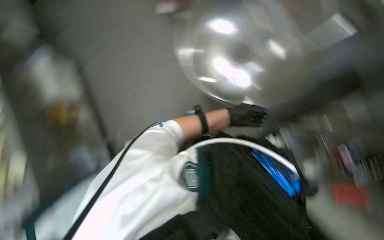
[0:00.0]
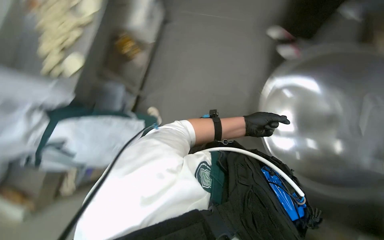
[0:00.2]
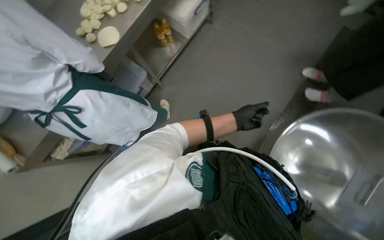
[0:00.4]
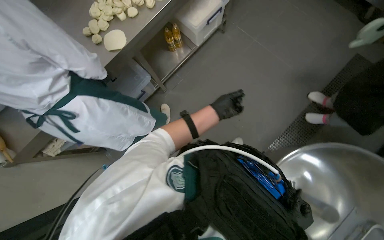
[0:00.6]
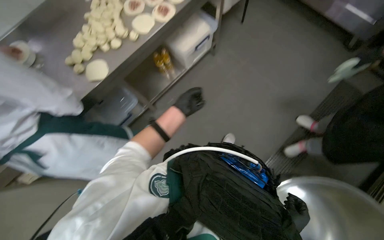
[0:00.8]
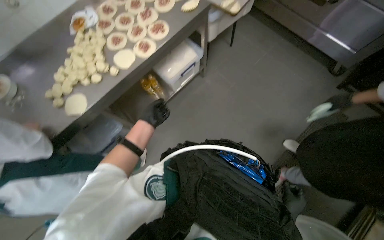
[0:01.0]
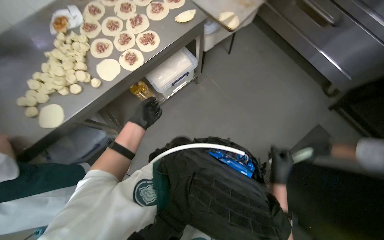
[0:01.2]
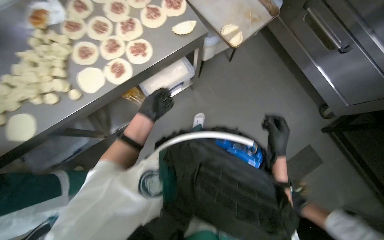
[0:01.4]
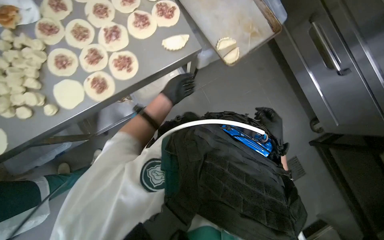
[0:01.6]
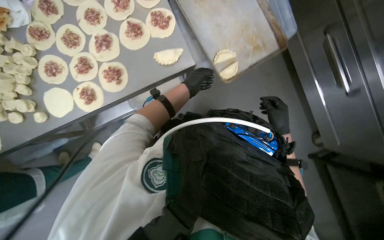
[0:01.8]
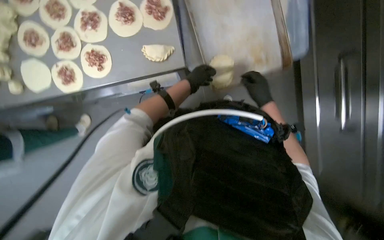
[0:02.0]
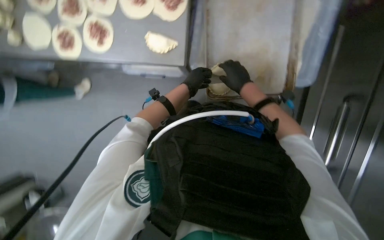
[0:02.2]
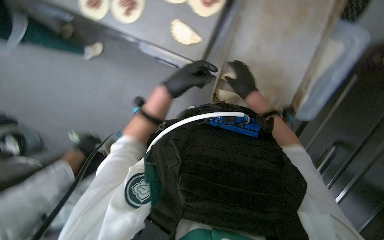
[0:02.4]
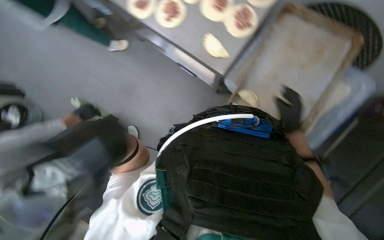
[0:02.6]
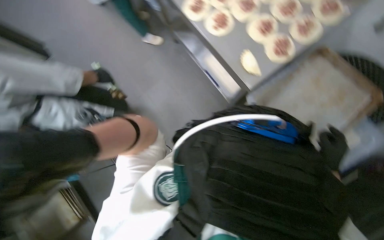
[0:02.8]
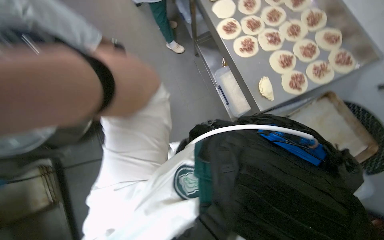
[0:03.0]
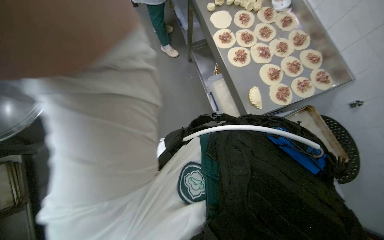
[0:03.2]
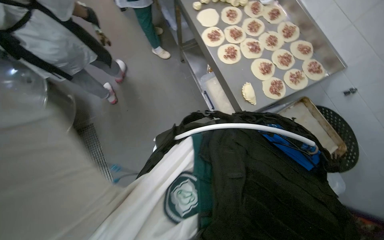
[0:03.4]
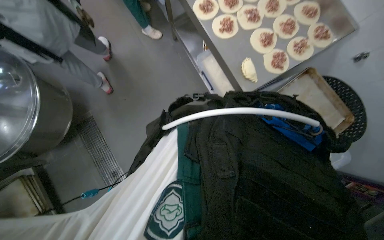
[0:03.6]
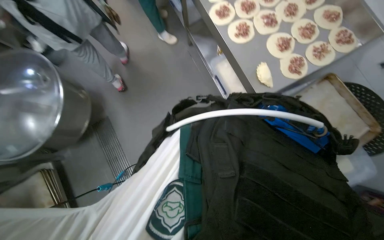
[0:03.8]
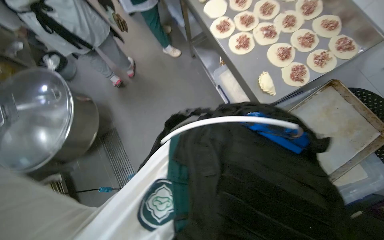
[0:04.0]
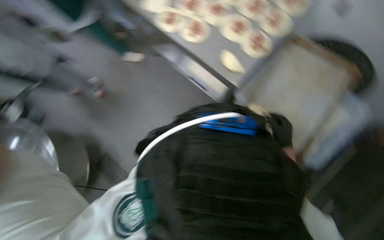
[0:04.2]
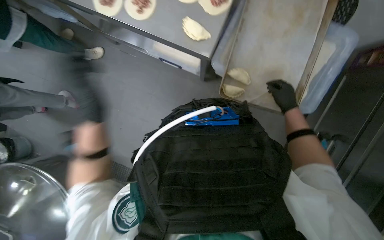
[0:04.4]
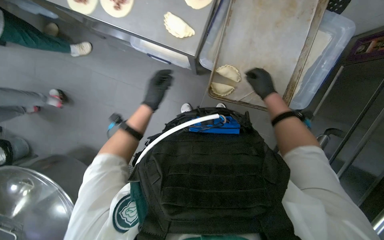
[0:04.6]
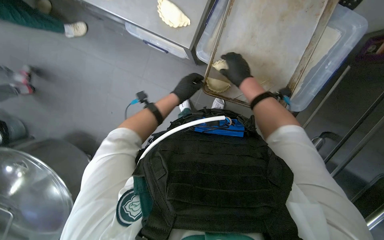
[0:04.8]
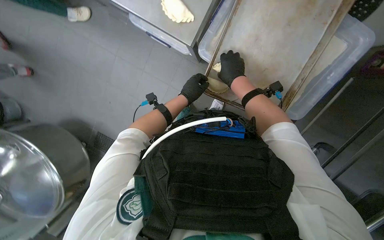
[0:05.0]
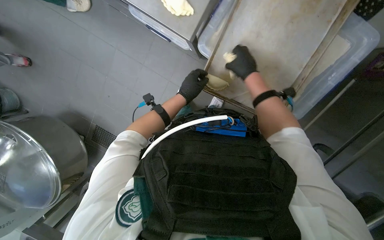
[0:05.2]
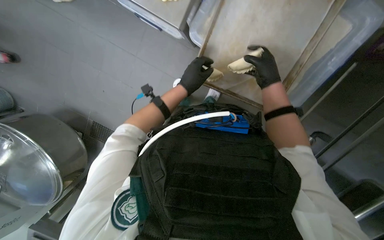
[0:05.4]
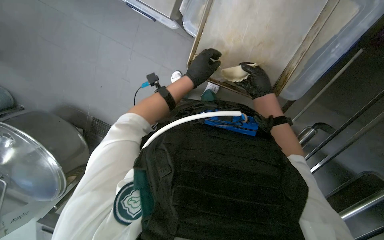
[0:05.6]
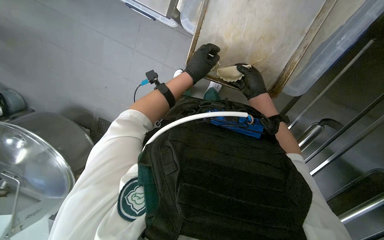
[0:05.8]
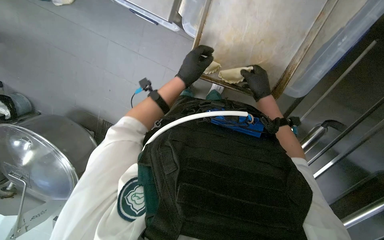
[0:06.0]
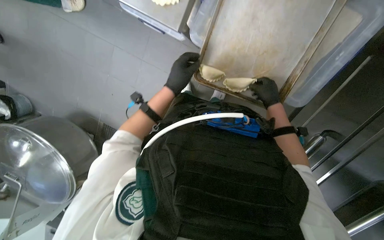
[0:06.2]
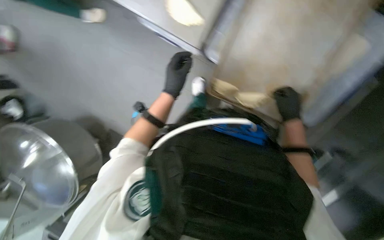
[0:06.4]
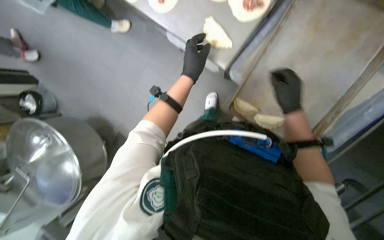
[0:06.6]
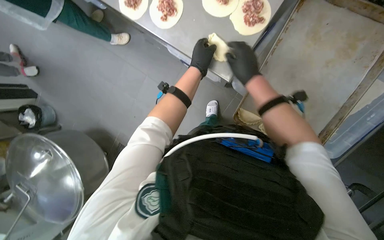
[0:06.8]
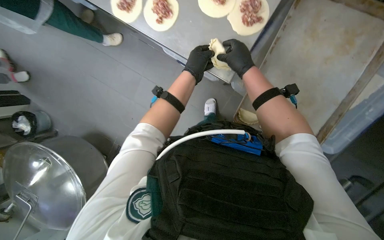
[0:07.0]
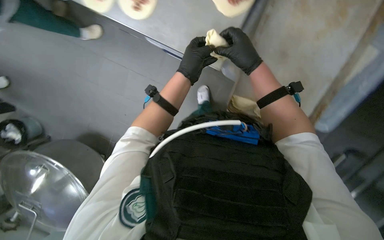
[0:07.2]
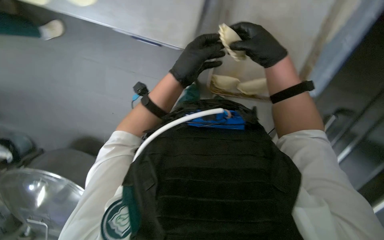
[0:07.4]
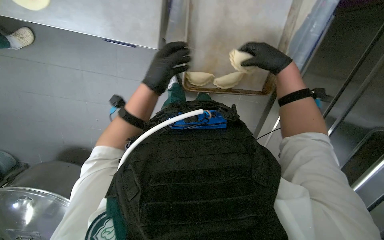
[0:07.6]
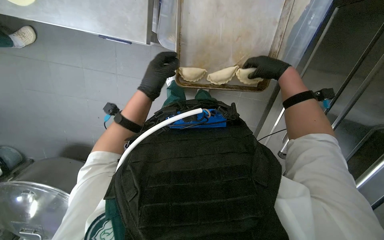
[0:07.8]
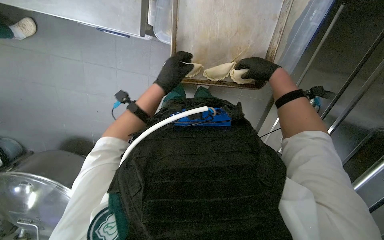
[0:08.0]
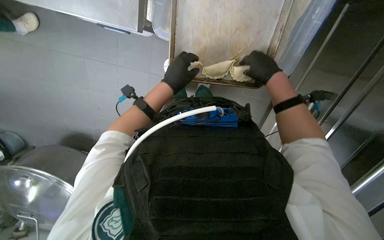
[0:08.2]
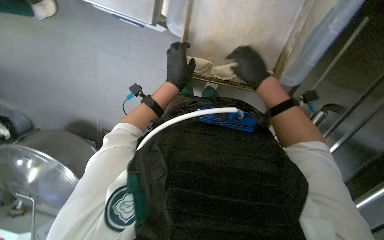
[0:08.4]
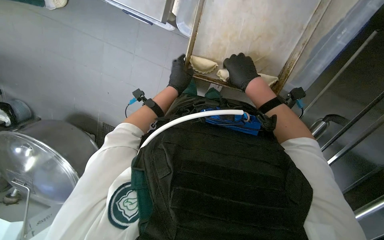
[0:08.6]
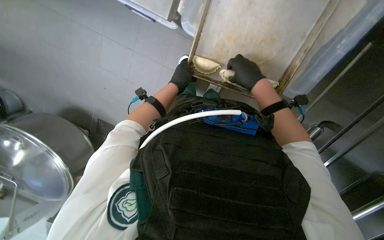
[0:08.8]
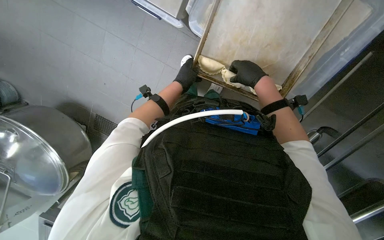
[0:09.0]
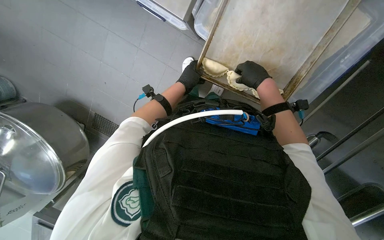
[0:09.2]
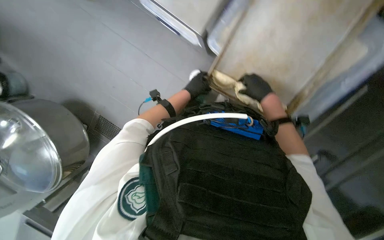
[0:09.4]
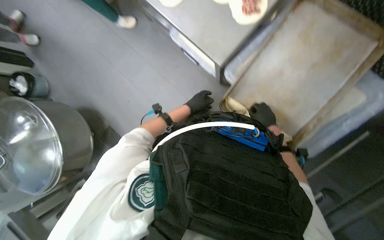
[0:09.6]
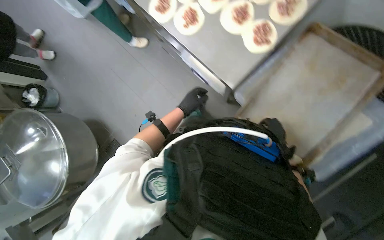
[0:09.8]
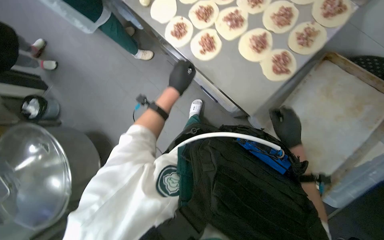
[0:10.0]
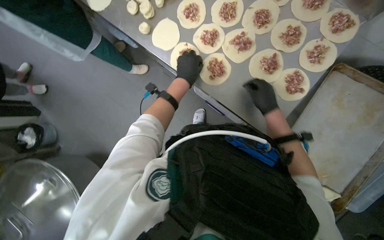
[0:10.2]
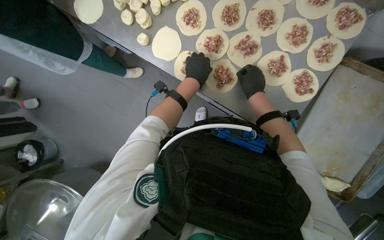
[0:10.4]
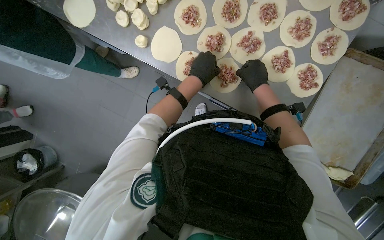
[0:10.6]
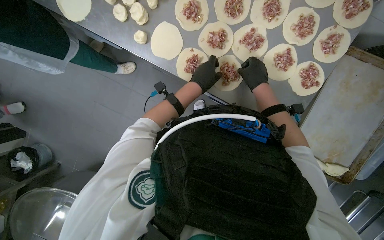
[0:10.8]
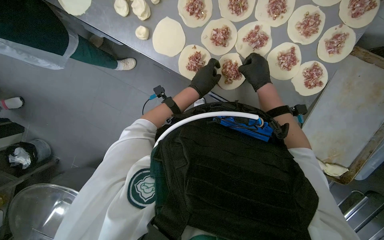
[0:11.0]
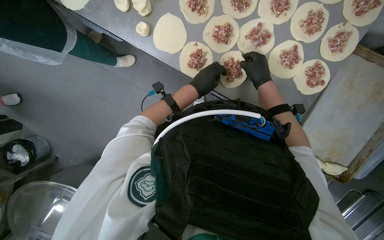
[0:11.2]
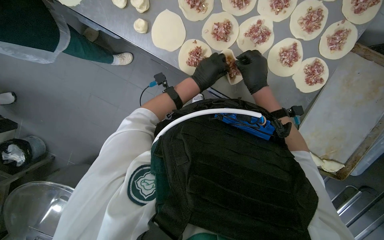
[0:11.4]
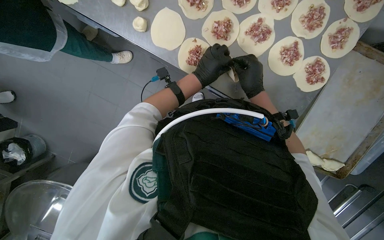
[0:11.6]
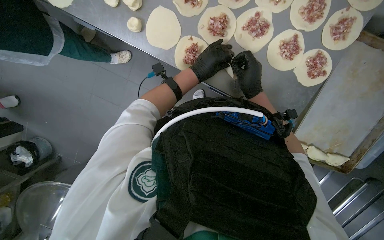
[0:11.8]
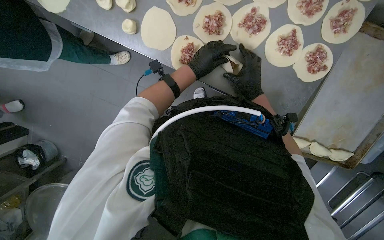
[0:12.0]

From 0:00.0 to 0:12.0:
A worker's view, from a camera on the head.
Job: preparing food.
The whole recording: Preparing meat-filled dough. The worker fills dough circles with meat and crimps the edges to form pastries, then places them on a baking tray.
From 0:00.0 to 0:01.6: The head travels some 1 m. The scene rotates clockwise by approximately 40 degrees.
From 0:01.6 to 0:03.0: The scene rotates clockwise by roughly 65 degrees.
From 0:03.0 to 0:04.4: Everything in view rotates roughly 40 degrees counterclockwise.
From 0:04.4 to 0:06.0: The view tilts some 15 degrees downward.
From 0:06.0 to 0:07.6: The right hand heads nearer to the camera, covering approximately 10 cm, and travels to the left and back again, some 15 cm each way.
From 0:07.6 to 0:09.0: The left hand travels farther from the camera by some 15 cm.
From 0:09.0 to 0:10.4: The head travels about 40 cm. The wearer looks some 15 degrees further upward.
From 0:10.4 to 0:12.0: The hands make small movements and keep their place.

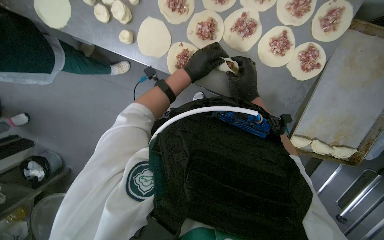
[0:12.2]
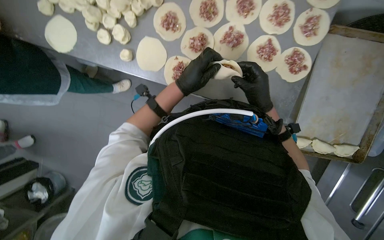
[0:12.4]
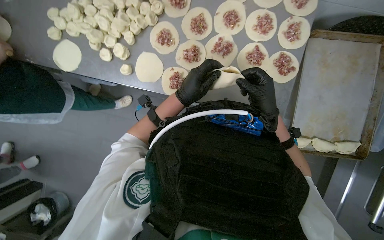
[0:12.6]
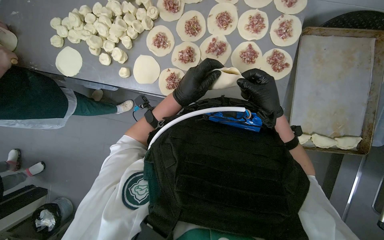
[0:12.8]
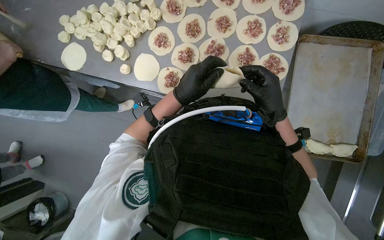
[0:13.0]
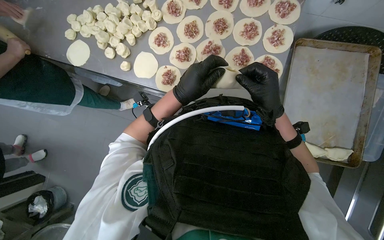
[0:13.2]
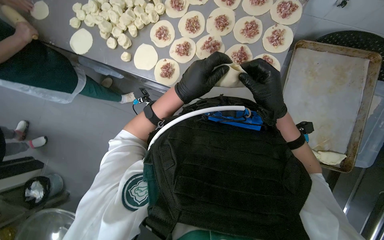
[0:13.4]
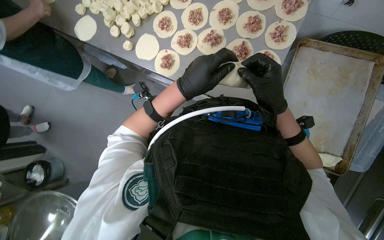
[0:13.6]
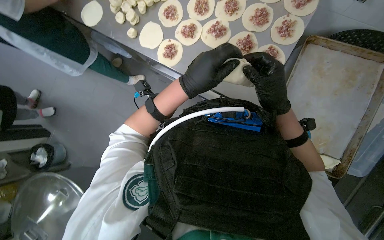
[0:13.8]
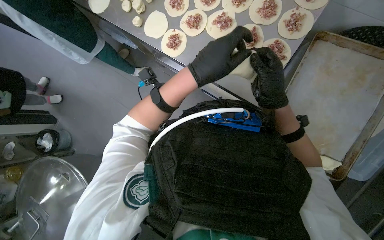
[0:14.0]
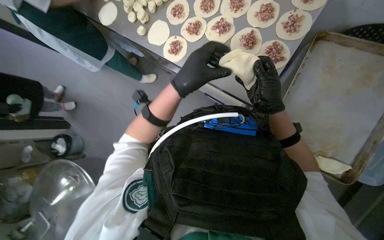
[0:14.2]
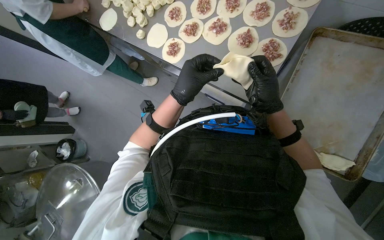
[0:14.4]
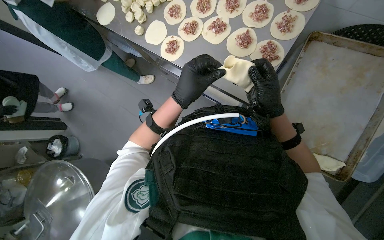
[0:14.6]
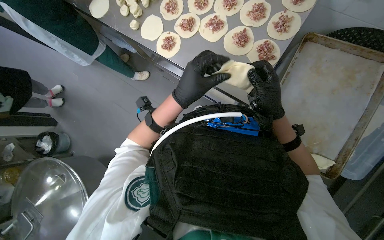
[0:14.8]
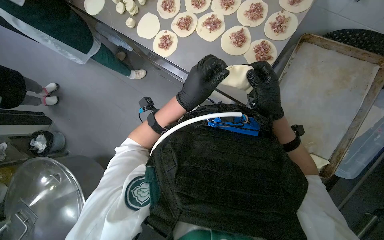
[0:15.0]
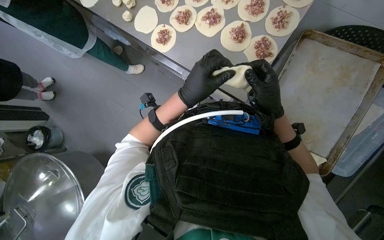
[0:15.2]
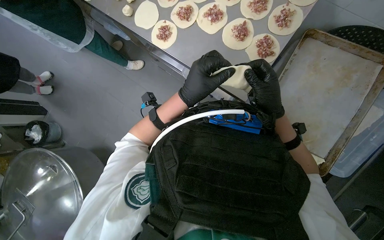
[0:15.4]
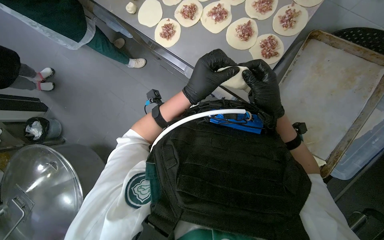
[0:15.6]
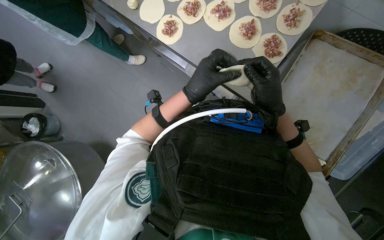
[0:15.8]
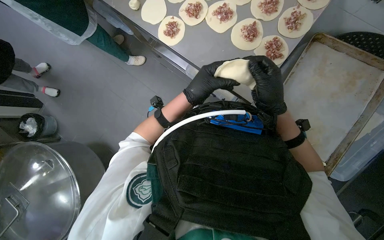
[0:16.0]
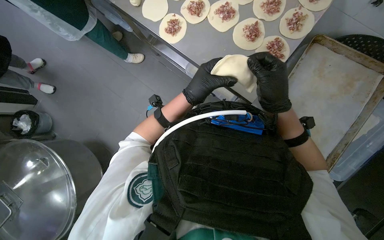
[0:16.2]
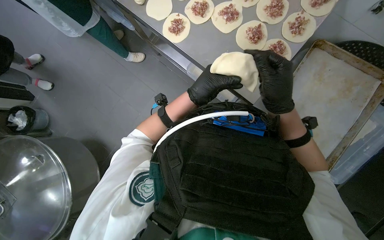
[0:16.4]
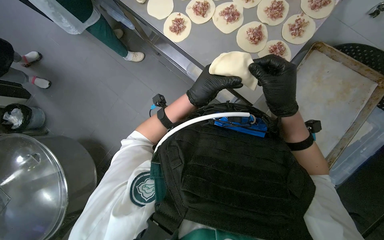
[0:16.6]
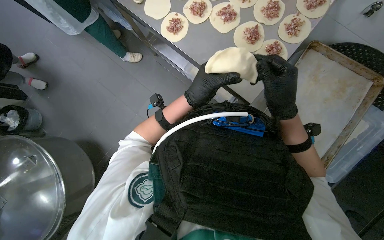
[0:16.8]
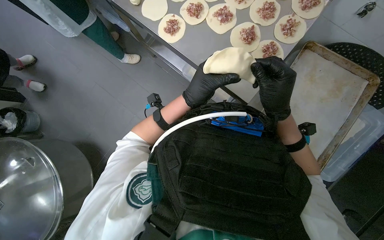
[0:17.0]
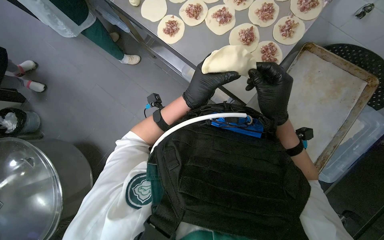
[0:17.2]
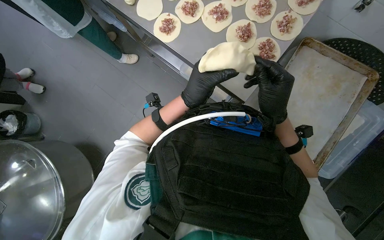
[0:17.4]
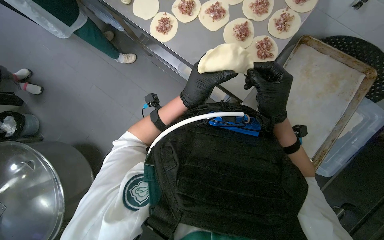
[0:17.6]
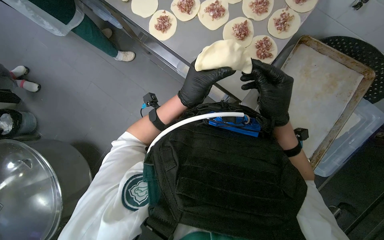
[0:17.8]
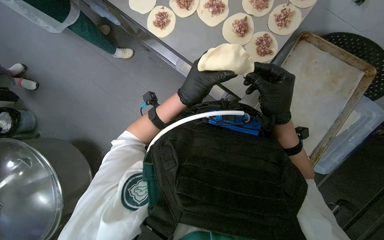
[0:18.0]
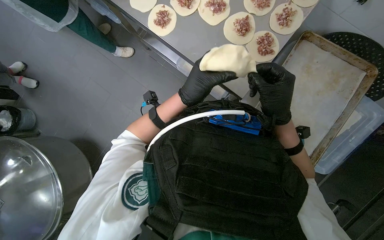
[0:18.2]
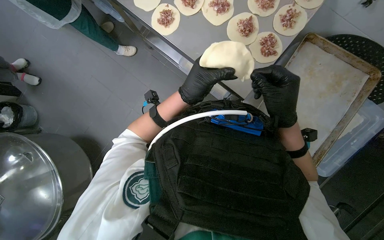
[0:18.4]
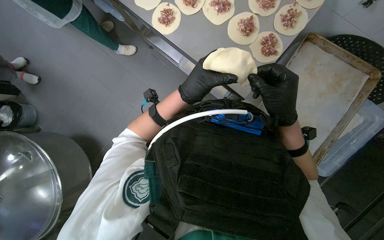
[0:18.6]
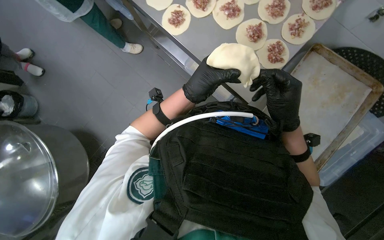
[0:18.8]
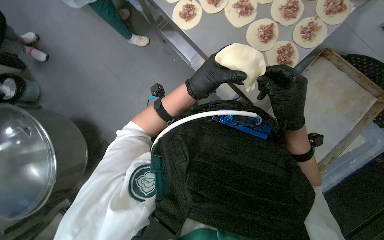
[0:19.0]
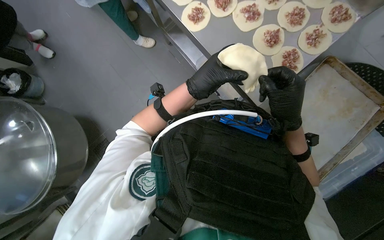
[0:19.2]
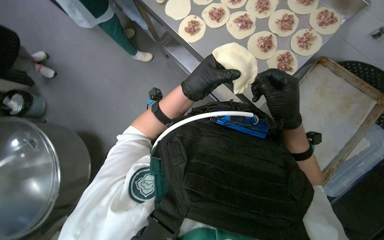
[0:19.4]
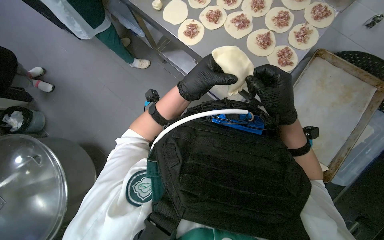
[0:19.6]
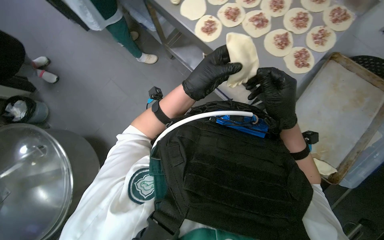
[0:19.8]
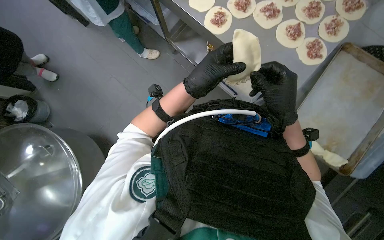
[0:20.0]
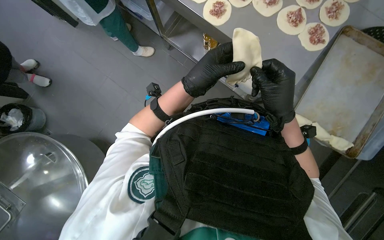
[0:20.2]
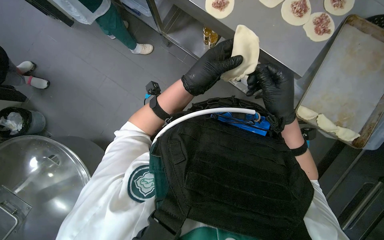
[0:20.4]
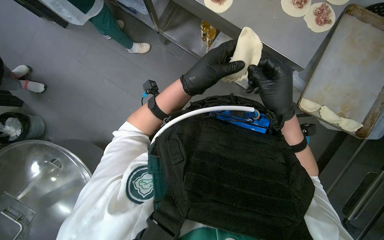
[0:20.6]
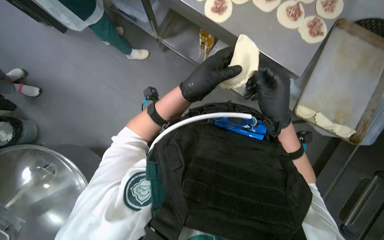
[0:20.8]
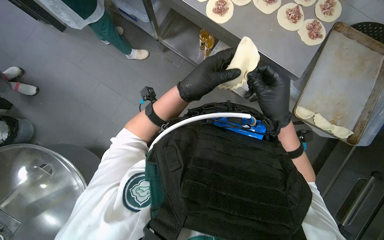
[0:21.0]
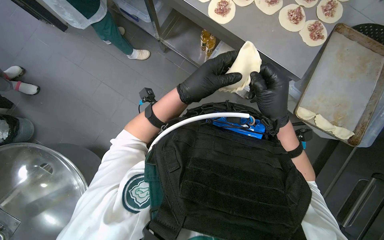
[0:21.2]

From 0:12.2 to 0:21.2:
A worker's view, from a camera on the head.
Job: preparing food.
The whole recording: Preparing meat-filled dough. The worker fills dough circles with meat and crimps the edges to form pastries, then places them on a baking tray.
From 0:12.2 to 0:13.8: The view tips upward by some 15 degrees. The right hand moves nearer to the camera, some 20 cm. The left hand travels nearer to the camera and down the picture by about 30 cm.
From 0:15.2 to 0:18.2: The hands work in one place, with small movements.
From 0:18.2 to 0:21.2: The hands stay close to where they were, moving slightly.
